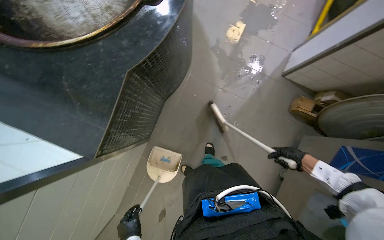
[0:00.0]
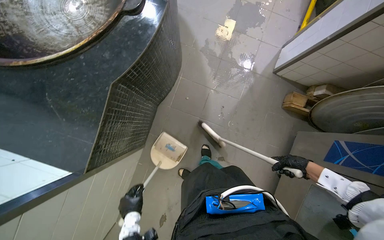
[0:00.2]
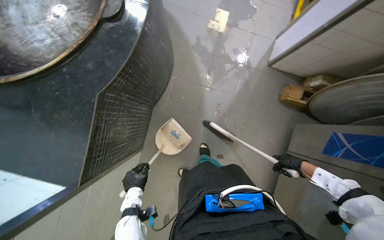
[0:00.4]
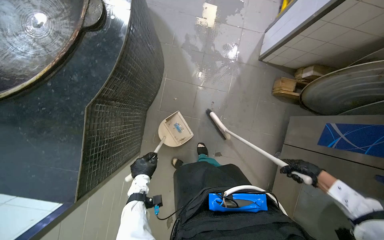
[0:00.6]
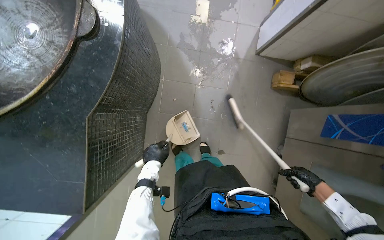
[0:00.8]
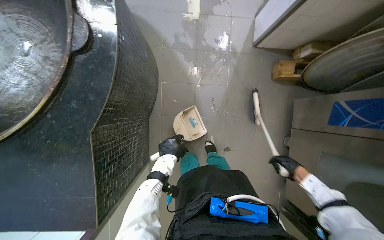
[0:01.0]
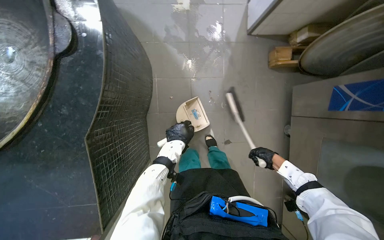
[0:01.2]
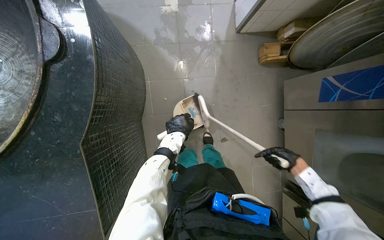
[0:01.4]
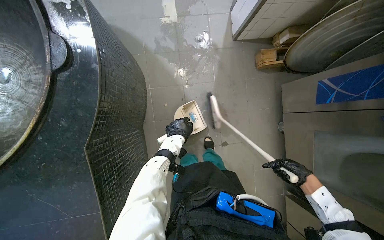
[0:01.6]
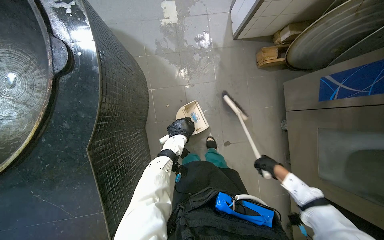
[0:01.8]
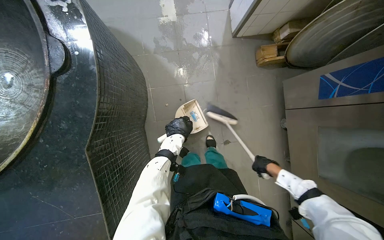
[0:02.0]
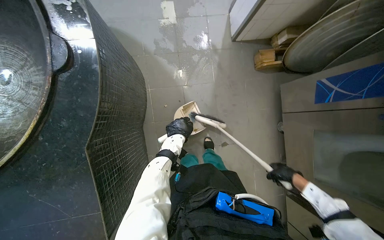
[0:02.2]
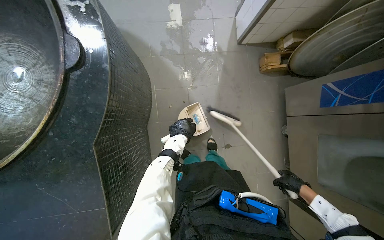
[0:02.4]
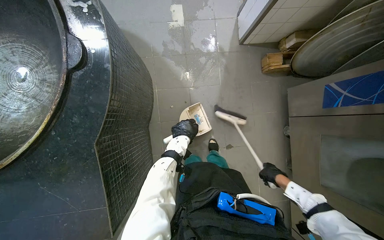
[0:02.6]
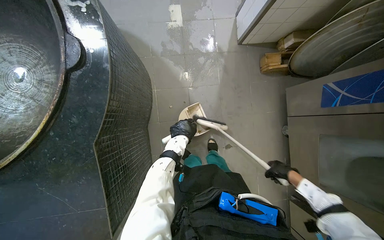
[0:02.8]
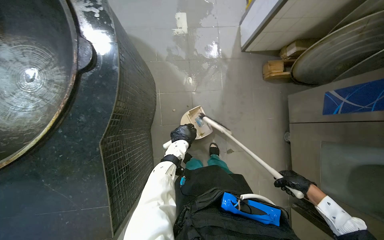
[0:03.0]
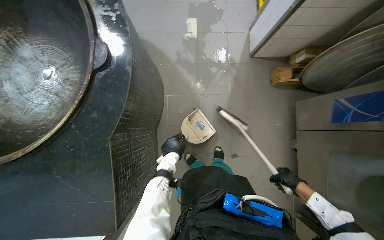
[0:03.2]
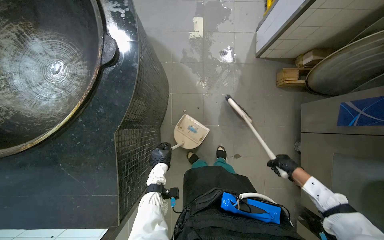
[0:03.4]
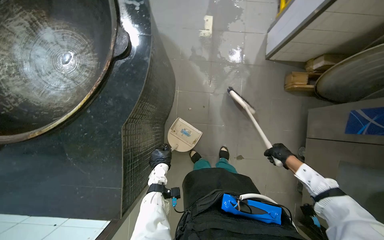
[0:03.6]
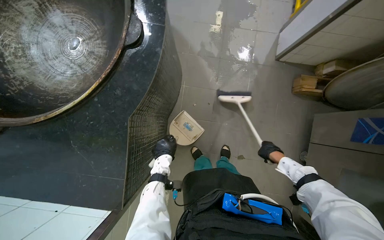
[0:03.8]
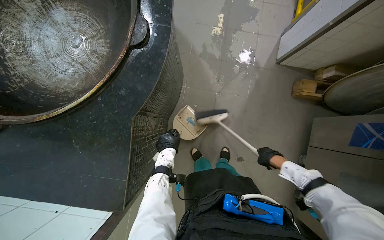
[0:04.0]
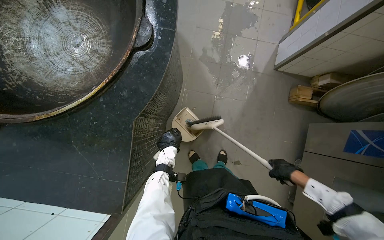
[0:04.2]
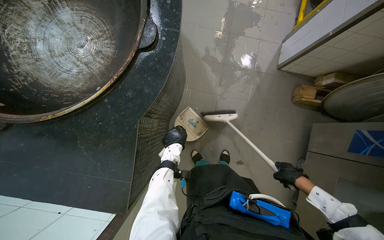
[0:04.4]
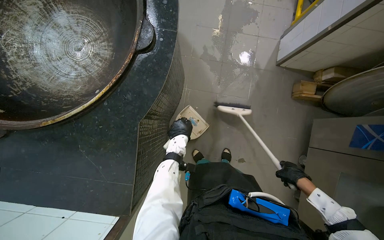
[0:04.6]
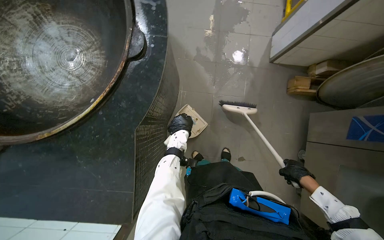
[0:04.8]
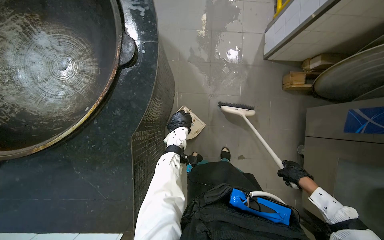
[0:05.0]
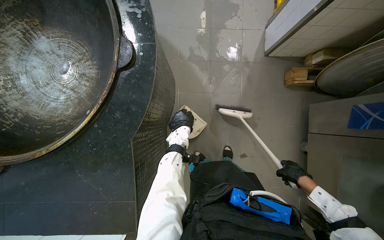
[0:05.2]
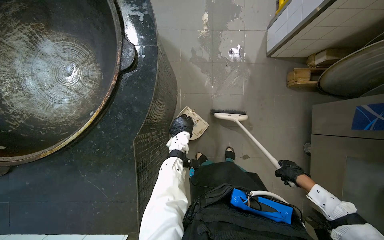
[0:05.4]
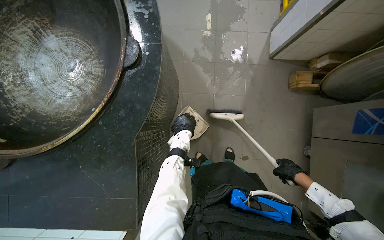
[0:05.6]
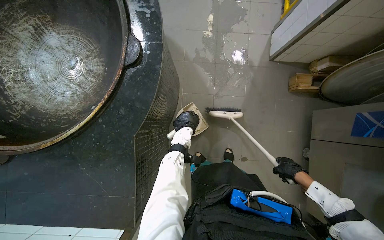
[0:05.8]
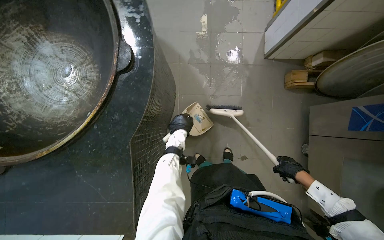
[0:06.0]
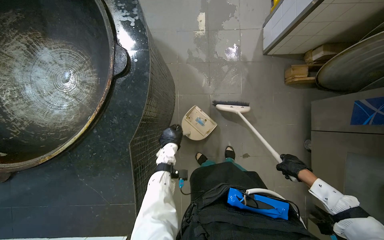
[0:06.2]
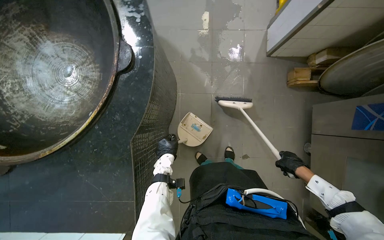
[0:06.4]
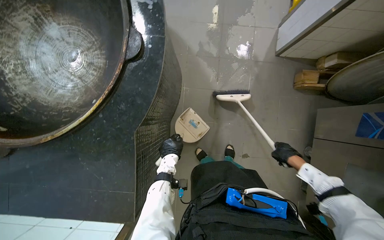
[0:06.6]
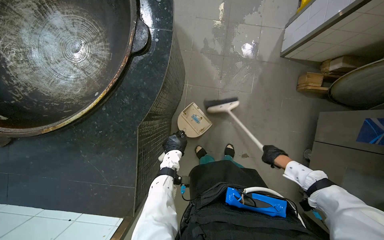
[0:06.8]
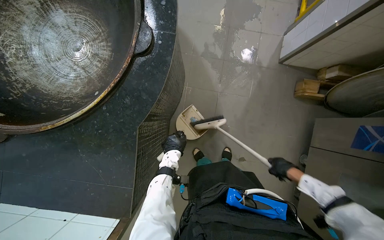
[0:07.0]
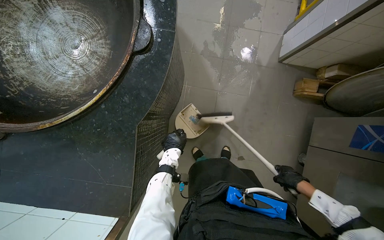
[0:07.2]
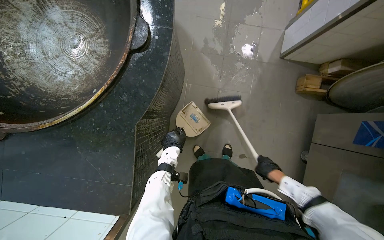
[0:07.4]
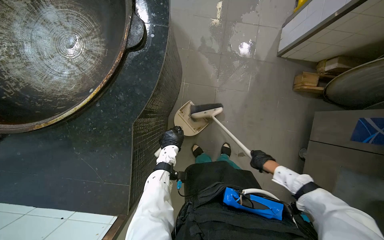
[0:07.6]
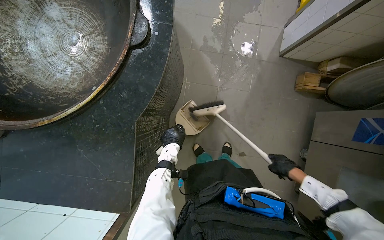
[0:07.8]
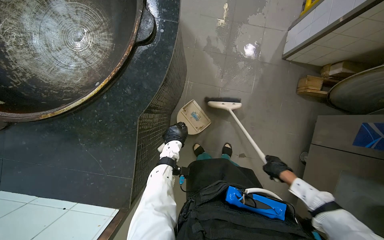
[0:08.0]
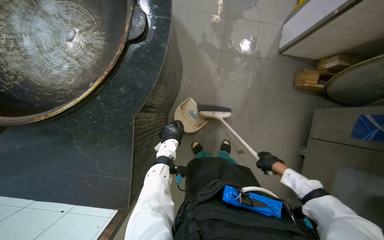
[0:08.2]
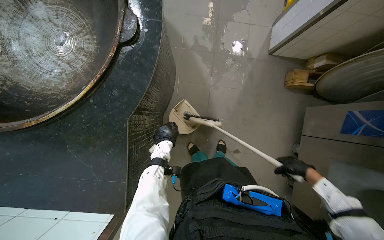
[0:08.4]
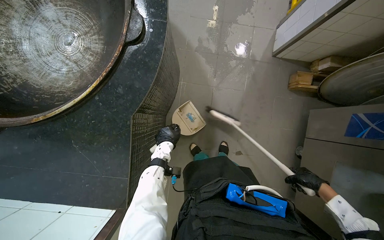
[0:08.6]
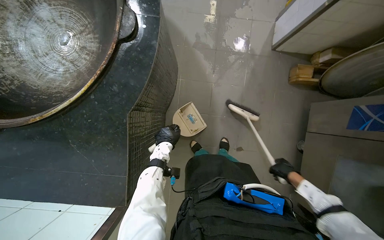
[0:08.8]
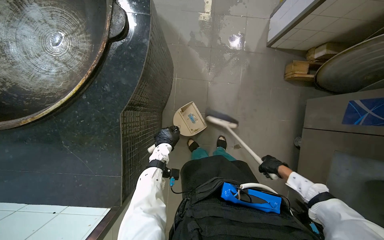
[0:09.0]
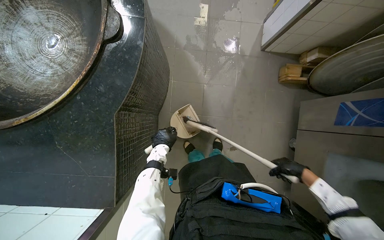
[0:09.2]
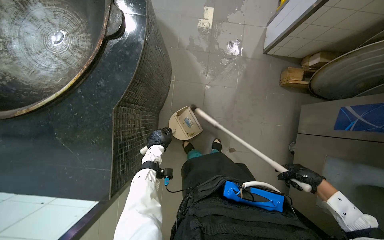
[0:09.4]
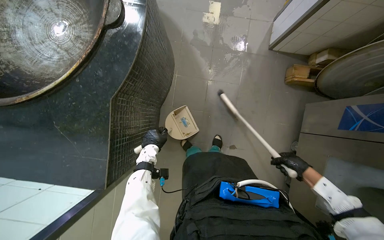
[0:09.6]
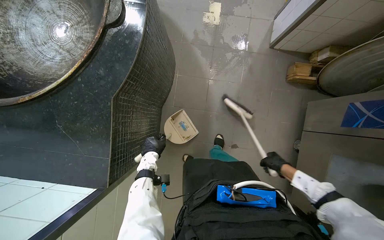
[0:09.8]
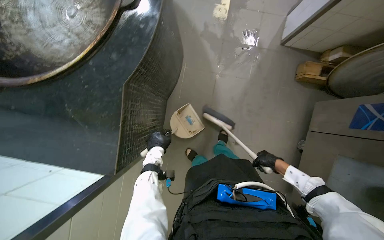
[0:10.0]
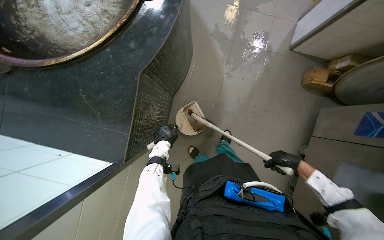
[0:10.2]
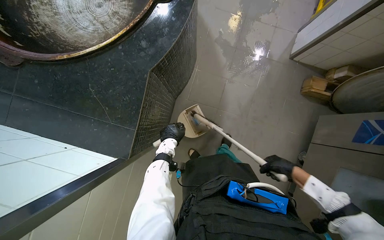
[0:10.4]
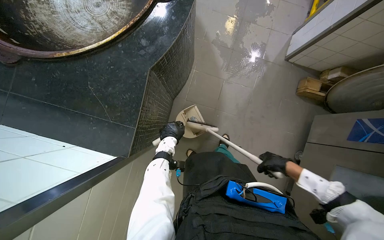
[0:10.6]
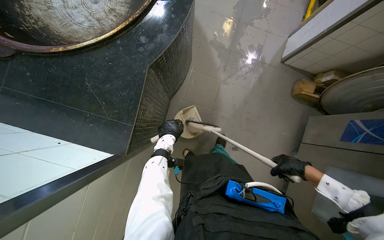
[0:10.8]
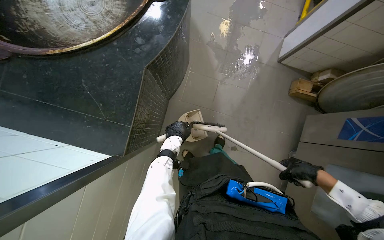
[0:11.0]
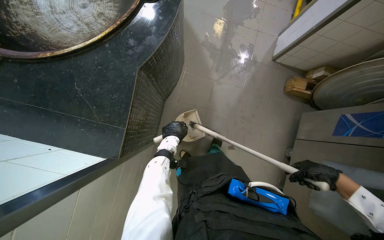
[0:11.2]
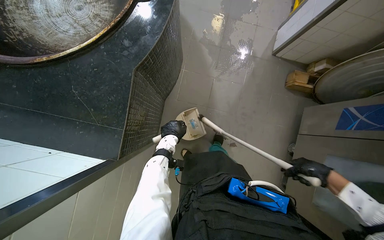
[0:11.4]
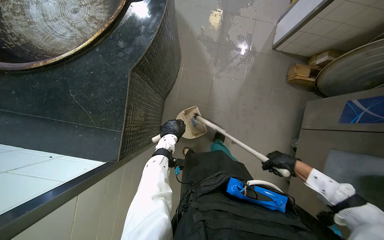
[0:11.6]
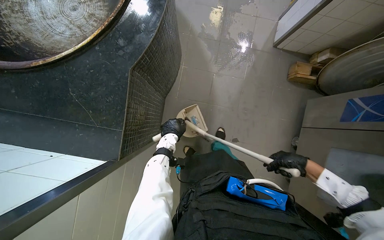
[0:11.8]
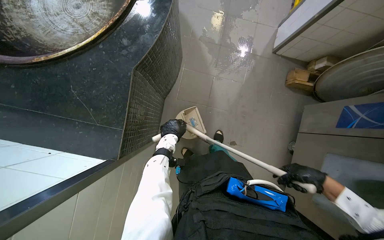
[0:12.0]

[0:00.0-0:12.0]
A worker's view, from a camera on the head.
Job: sweeping floor.
The whole recording: Sweeping kitchen floor. The worker sweeps the kitchen floor with a broom and collects debris with a dustpan.
0:00.0 to 0:01.6: The scene turns about 30 degrees counterclockwise in the picture.
0:01.6 to 0:03.0: The right hand goes left and right, roughly 10 cm each way, reversing 3 times.
0:04.4 to 0:06.0: The left hand heads up the picture, covering approximately 10 cm, and reaches approximately 15 cm nearer to the camera, then returns.
0:06.0 to 0:07.6: The right hand heads to the left, covering about 10 cm. The left hand is displaced down the picture by roughly 10 cm.
0:07.6 to 0:09.0: The right hand goes about 10 cm to the right.
0:09.0 to 0:10.4: The right hand moves nearer to the camera, some 10 cm.
0:10.4 to 0:12.0: The right hand swings nearer and farther, some 10 cm each way, with 2 reversals.

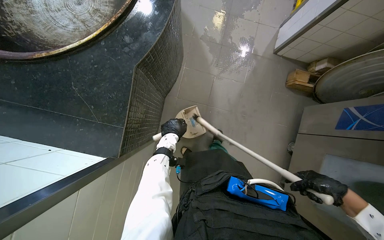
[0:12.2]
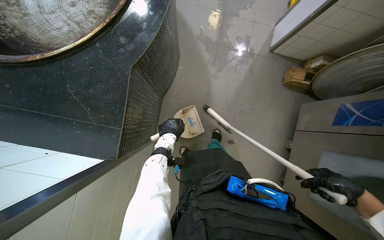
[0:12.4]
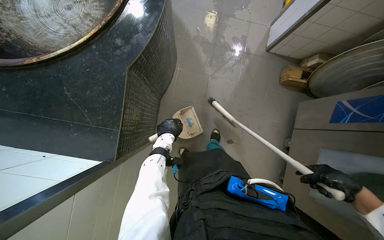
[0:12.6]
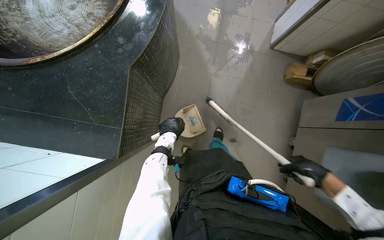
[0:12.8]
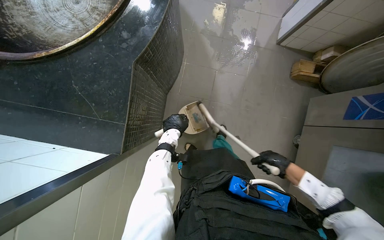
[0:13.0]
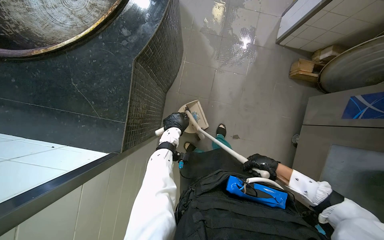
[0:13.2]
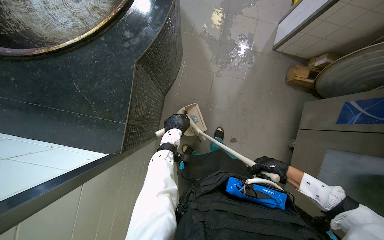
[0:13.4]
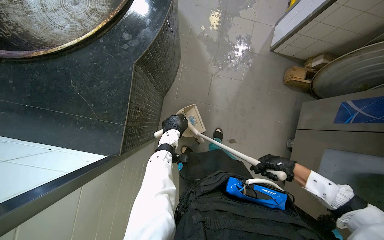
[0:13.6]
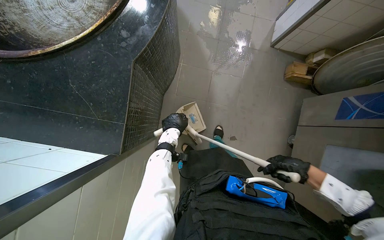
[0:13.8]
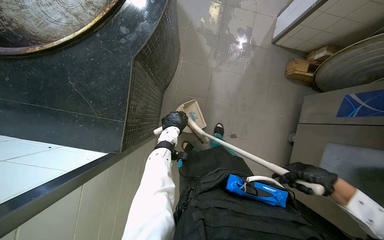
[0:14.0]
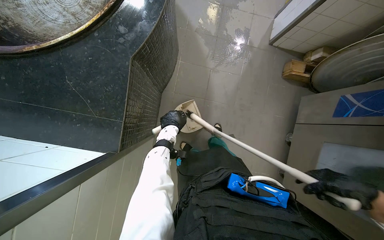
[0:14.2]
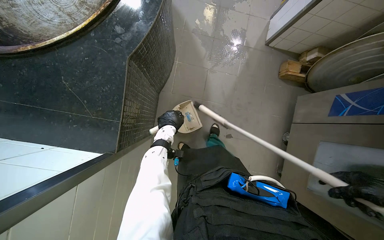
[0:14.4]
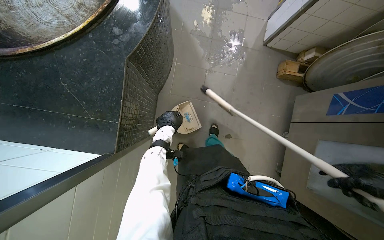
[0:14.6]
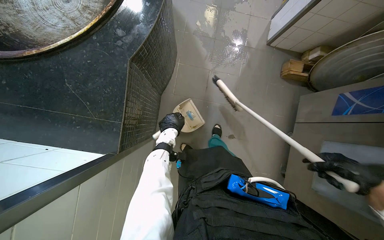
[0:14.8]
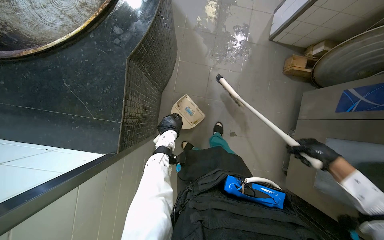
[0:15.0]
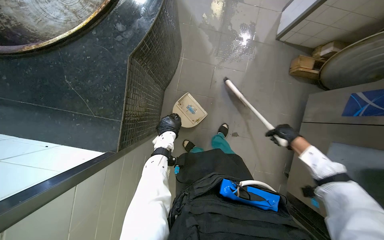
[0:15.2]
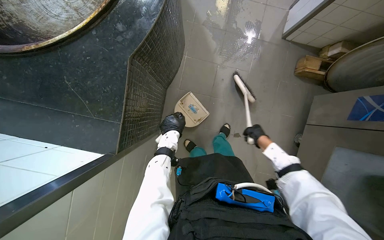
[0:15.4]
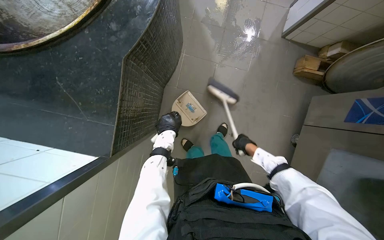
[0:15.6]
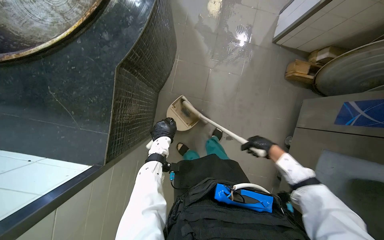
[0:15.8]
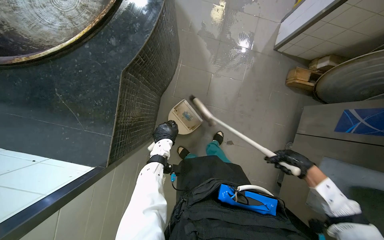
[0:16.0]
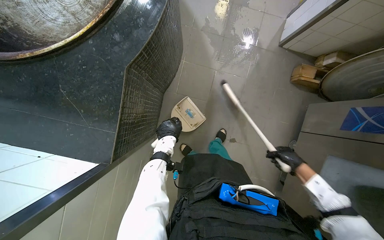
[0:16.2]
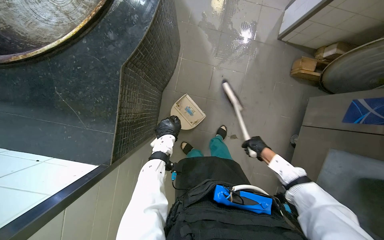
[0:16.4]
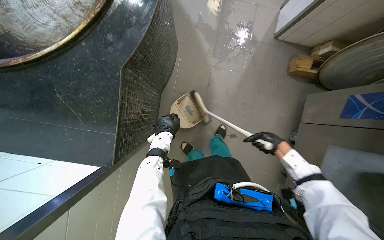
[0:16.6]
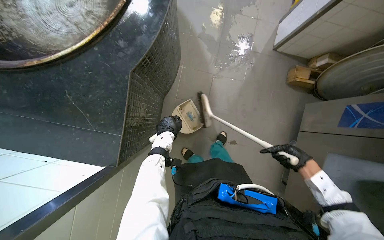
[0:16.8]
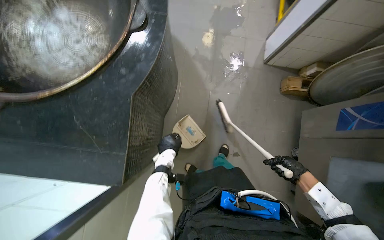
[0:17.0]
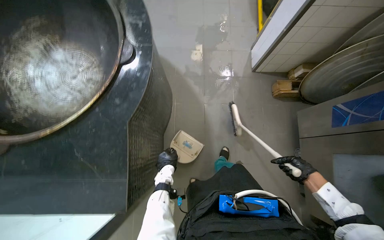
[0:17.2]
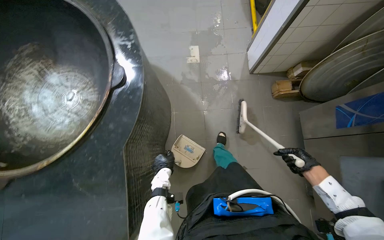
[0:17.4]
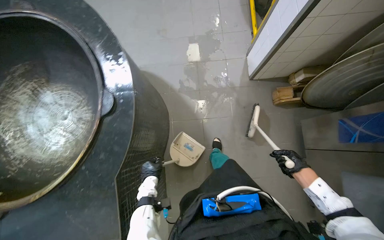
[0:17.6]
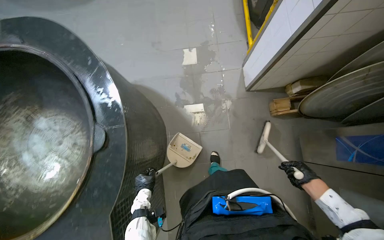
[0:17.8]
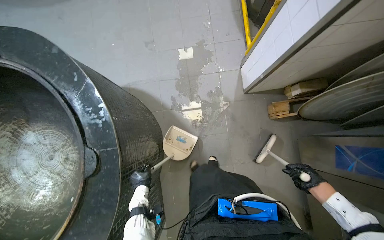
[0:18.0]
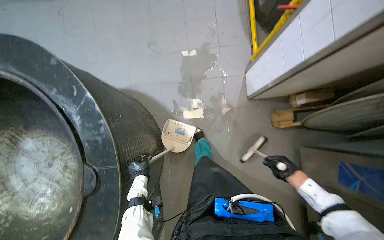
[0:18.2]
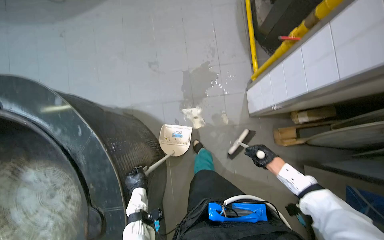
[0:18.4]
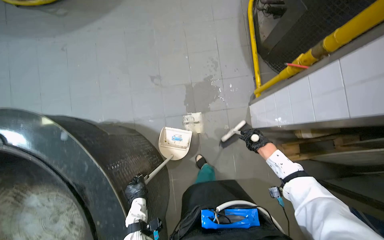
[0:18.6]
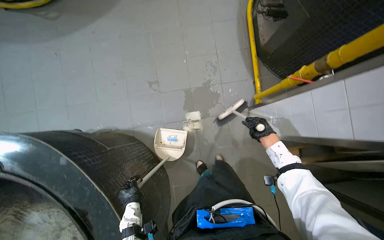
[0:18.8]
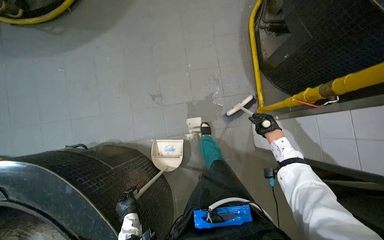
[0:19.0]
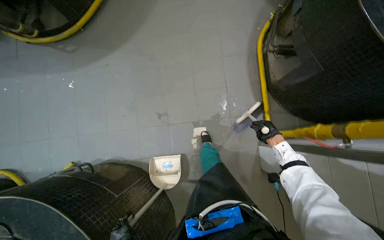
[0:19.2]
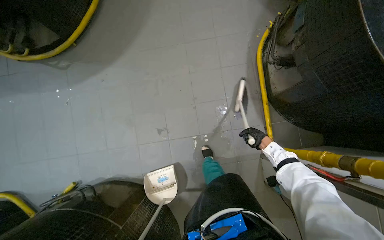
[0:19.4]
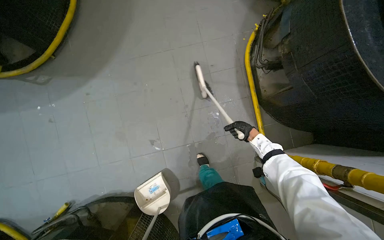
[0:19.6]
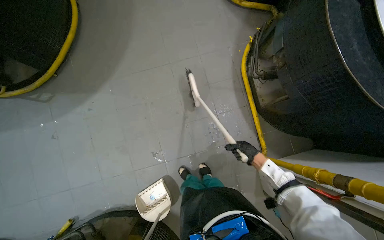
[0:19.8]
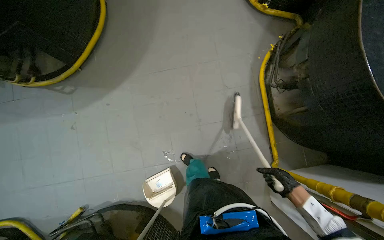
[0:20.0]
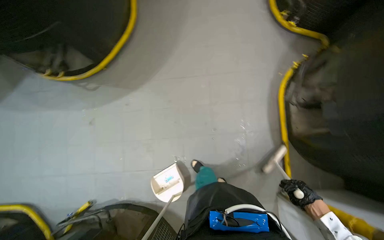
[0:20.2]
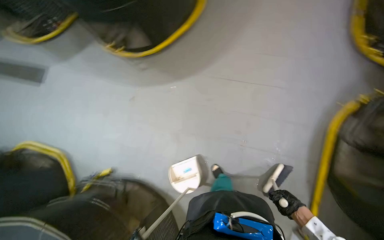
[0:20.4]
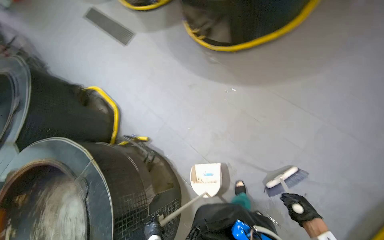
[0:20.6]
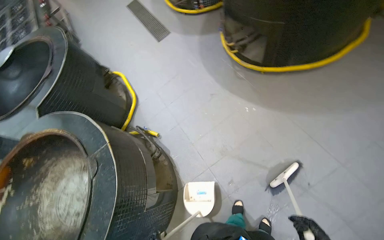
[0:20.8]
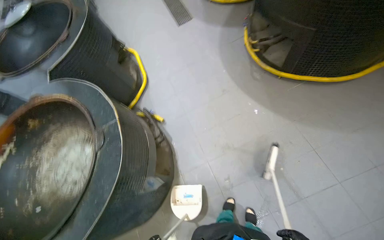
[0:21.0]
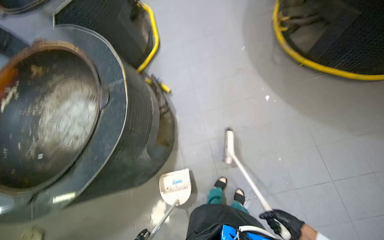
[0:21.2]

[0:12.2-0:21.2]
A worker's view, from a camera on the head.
Job: sweeping floor.
The whole recording: Sweeping kitchen floor. The worker sweeps the kitchen floor with a broom and collects debris with a dustpan.
0:12.2 to 0:13.8: The right hand is displaced to the left by about 10 cm.
0:15.2 to 0:16.6: The right hand swings left and right, some 15 cm each way, with 3 reversals.
0:16.6 to 0:18.2: The camera travels some 60 cm.
0:18.2 to 0:19.8: The camera is carried roughly 1 m.
0:19.8 to 0:21.2: The head travels approximately 40 cm. The wearer's head swings about 95 degrees to the left.
